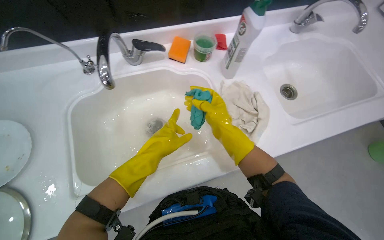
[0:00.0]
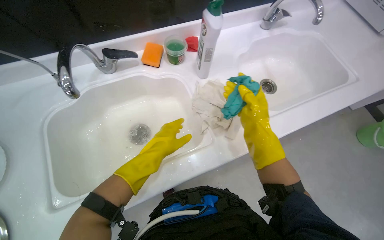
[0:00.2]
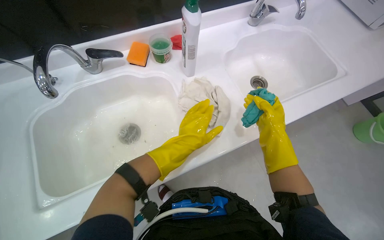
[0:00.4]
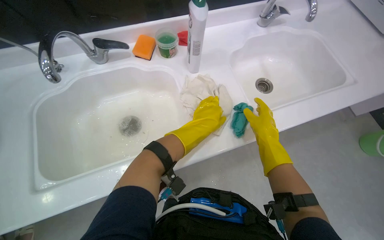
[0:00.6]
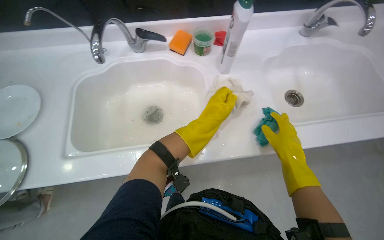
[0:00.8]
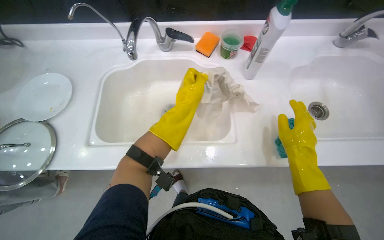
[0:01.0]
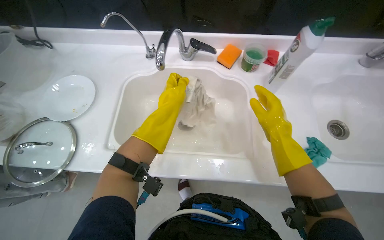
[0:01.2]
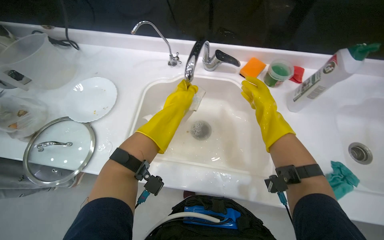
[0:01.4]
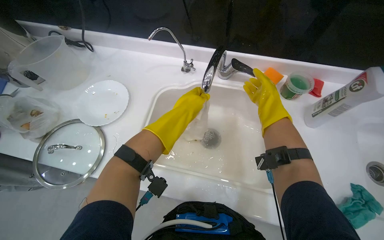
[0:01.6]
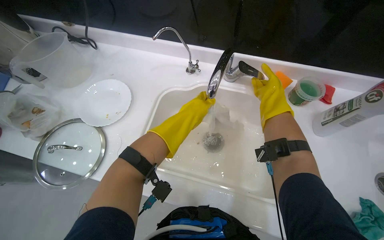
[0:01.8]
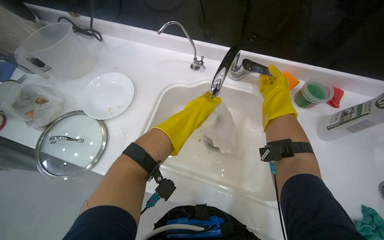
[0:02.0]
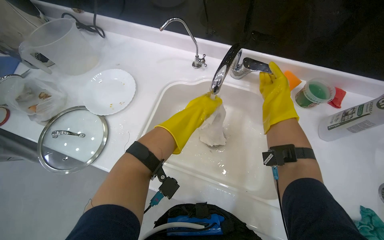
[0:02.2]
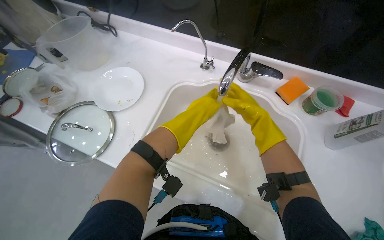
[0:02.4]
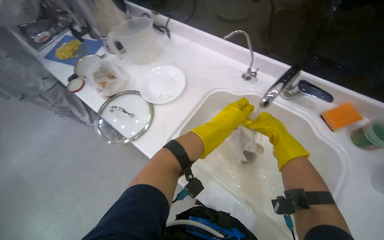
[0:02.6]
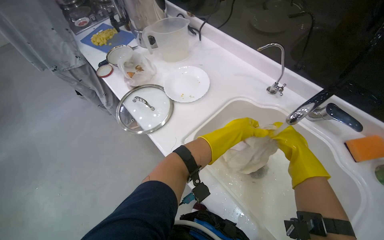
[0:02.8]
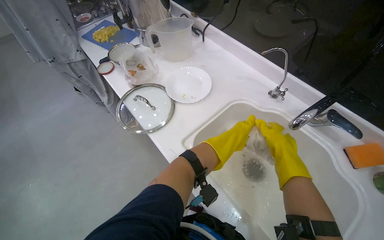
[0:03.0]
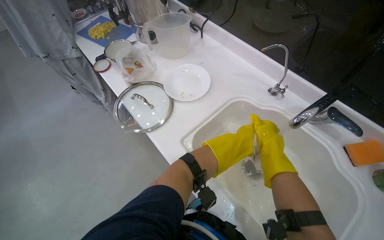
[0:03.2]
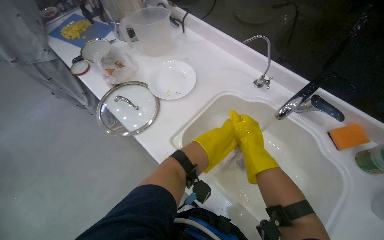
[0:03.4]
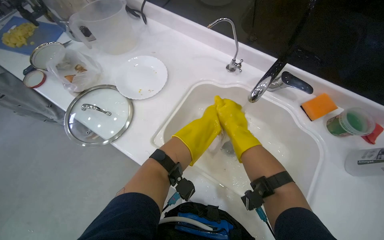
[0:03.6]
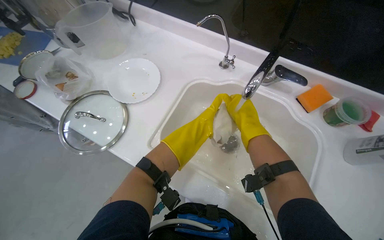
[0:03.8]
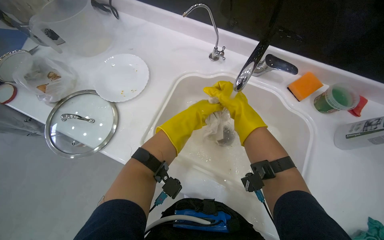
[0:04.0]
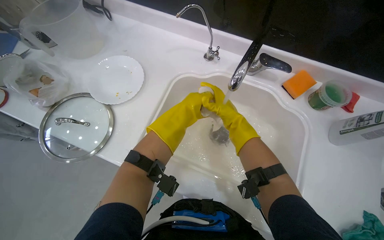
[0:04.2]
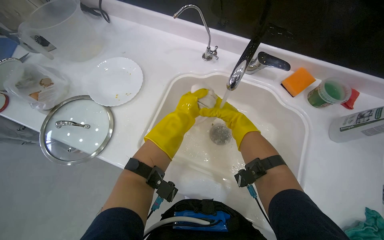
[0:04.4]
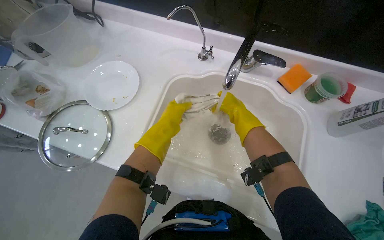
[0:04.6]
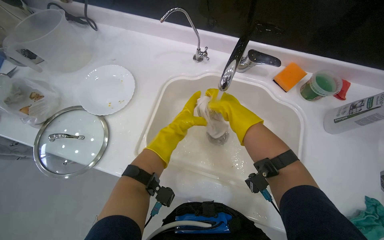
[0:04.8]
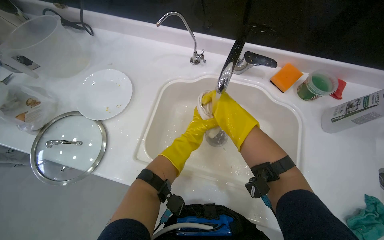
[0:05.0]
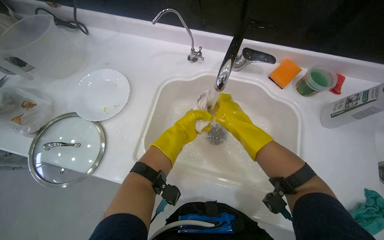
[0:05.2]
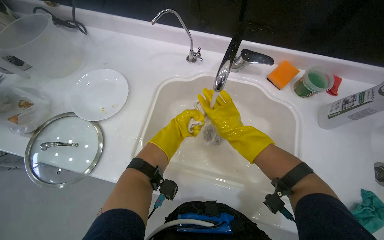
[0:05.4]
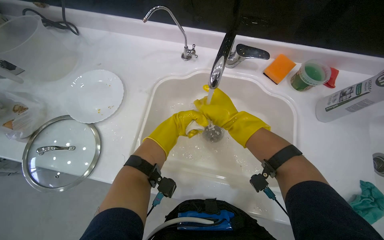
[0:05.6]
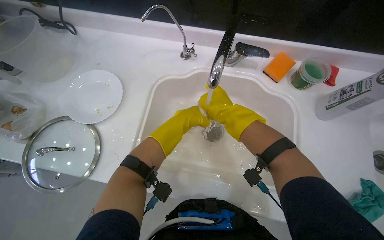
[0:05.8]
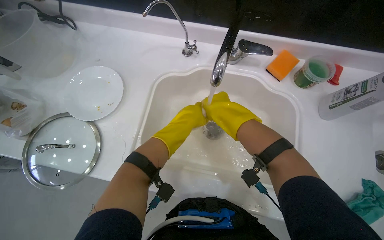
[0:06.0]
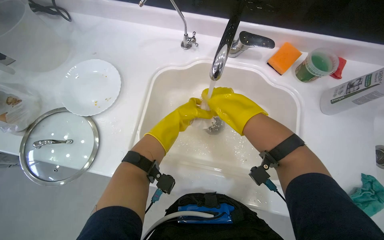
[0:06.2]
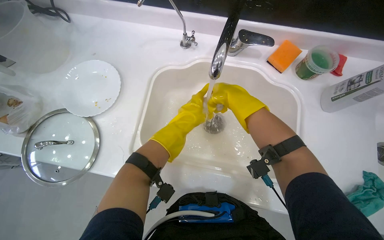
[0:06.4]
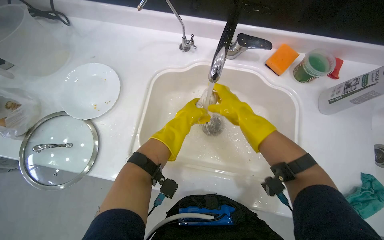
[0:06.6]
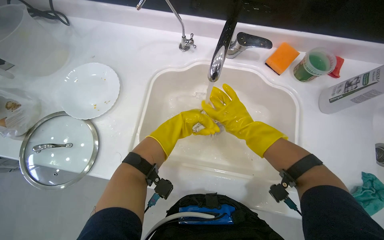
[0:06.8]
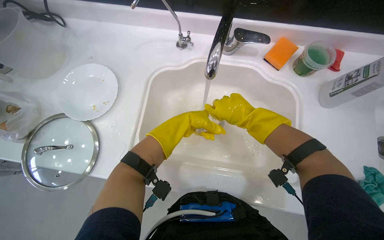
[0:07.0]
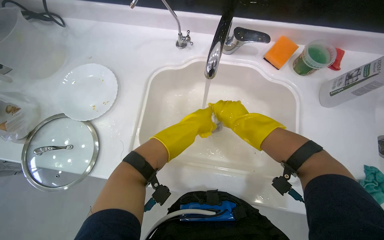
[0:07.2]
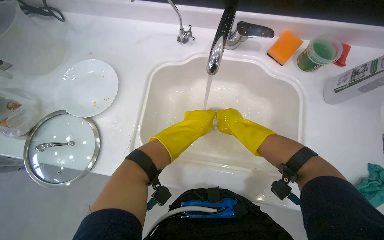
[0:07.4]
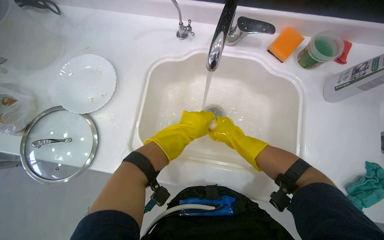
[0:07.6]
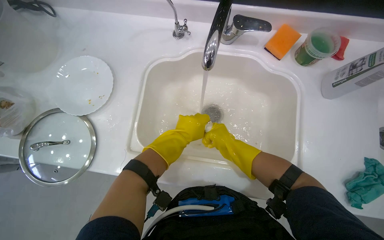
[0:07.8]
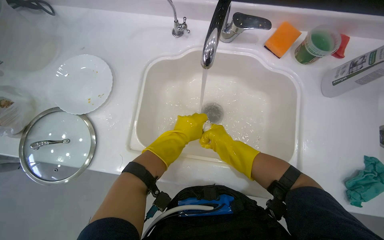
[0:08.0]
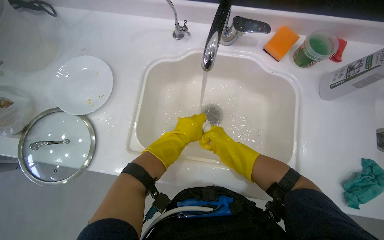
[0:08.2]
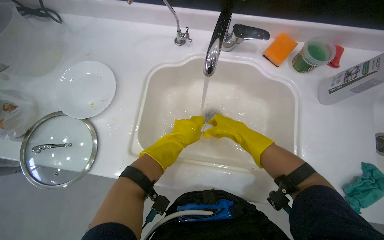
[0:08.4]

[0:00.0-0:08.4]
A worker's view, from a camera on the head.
Job: preparing cleaning supplies.
The whole recording: Rinsing cleaning cloths. The worker rinses cleaning cloths under running water in the sink.
0:00.0 to 0:01.4: The wearer's head swings approximately 30 degrees to the left.
0:01.4 to 0:02.8: The wearer looks approximately 40 degrees further to the left.
0:02.8 to 0:04.2: The wearer's head swings some 25 degrees to the right.
0:04.2 to 0:05.6: The left hand heads farther from the camera, covering approximately 10 cm.

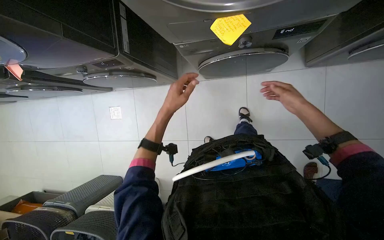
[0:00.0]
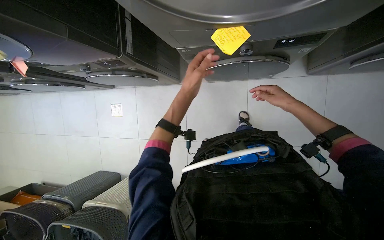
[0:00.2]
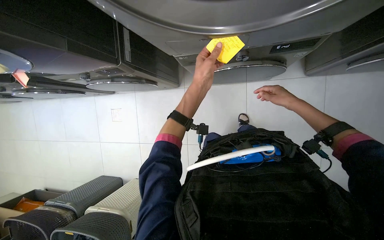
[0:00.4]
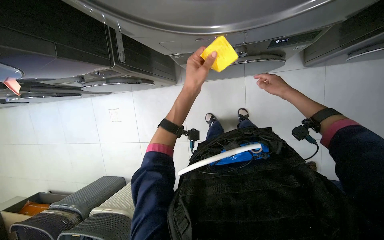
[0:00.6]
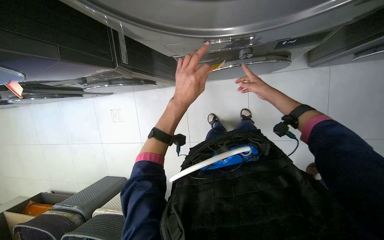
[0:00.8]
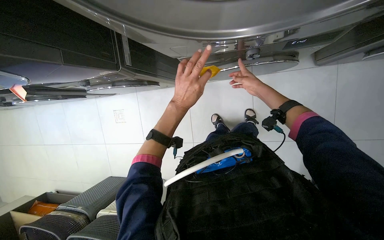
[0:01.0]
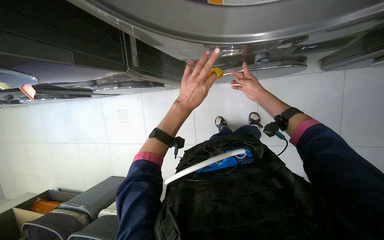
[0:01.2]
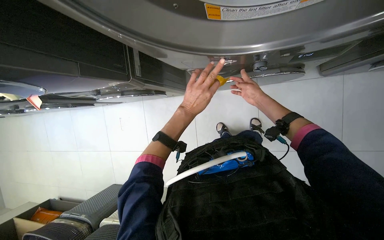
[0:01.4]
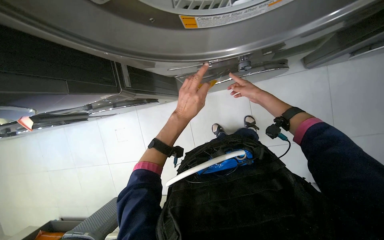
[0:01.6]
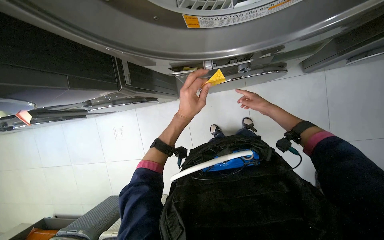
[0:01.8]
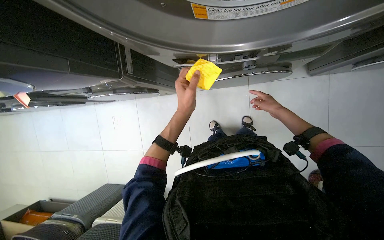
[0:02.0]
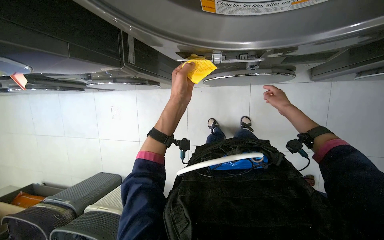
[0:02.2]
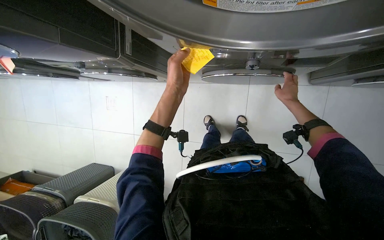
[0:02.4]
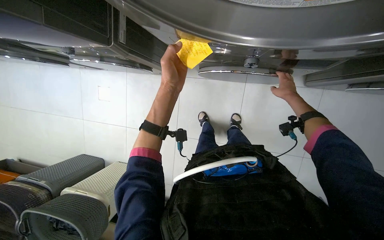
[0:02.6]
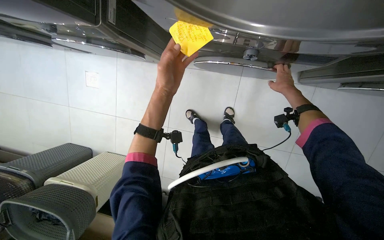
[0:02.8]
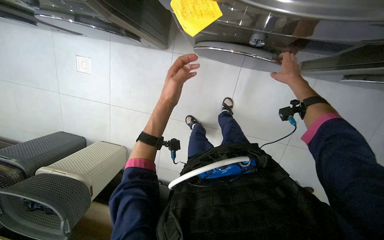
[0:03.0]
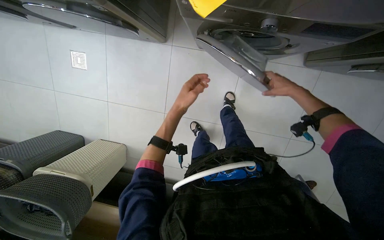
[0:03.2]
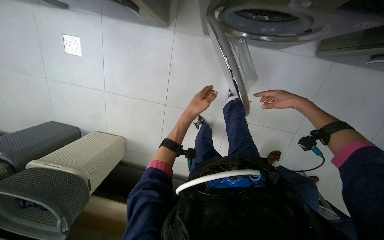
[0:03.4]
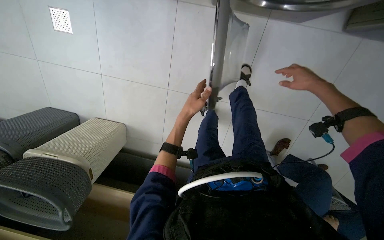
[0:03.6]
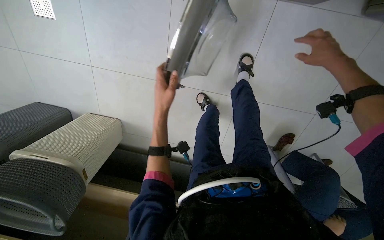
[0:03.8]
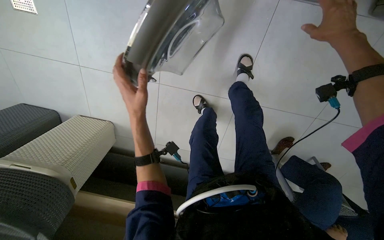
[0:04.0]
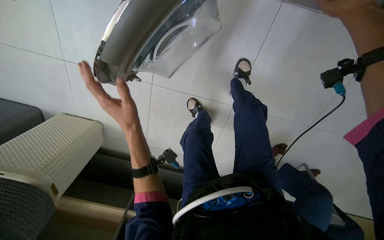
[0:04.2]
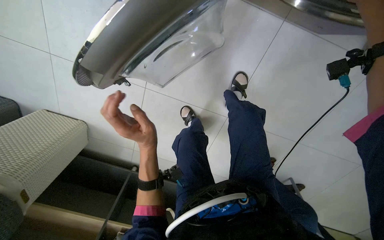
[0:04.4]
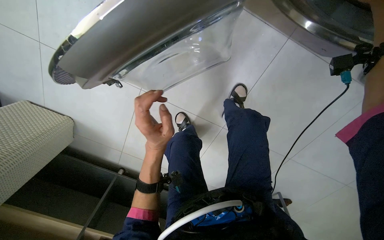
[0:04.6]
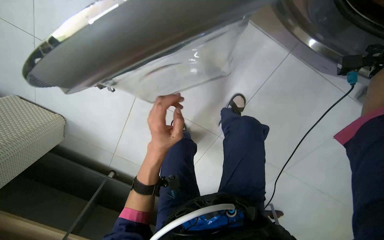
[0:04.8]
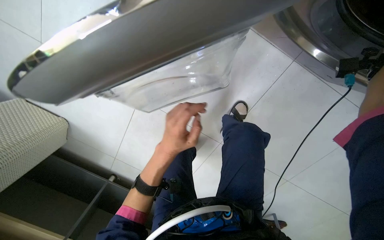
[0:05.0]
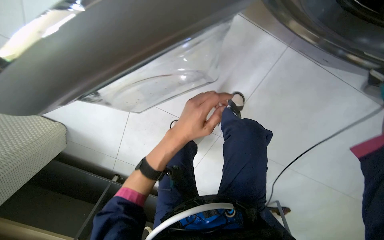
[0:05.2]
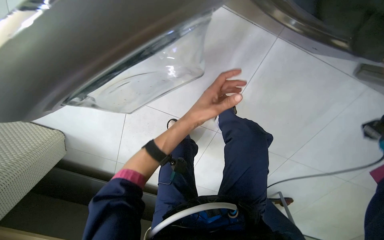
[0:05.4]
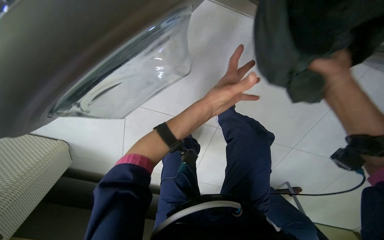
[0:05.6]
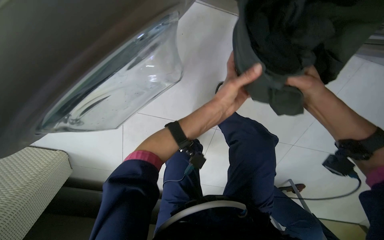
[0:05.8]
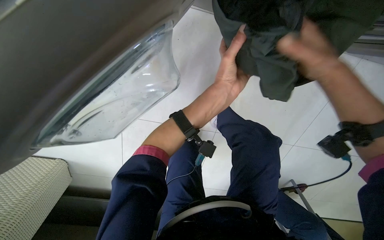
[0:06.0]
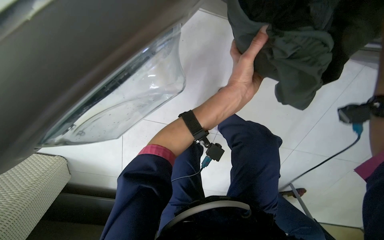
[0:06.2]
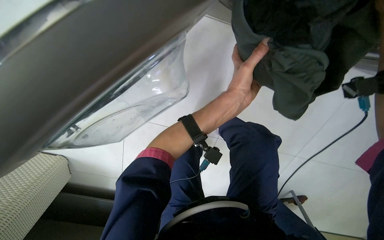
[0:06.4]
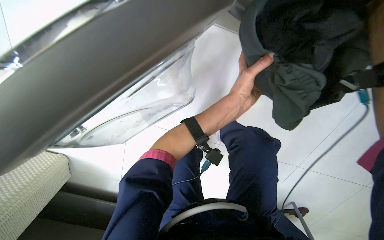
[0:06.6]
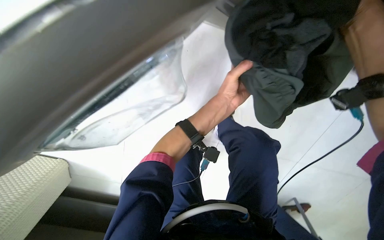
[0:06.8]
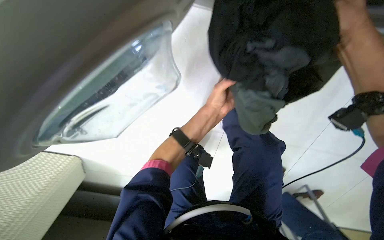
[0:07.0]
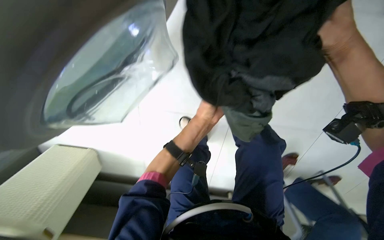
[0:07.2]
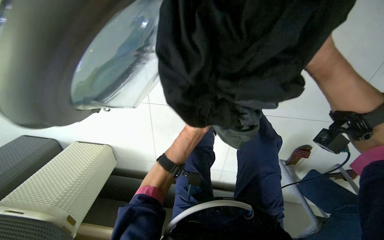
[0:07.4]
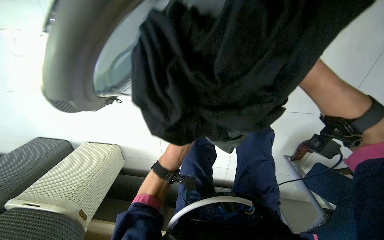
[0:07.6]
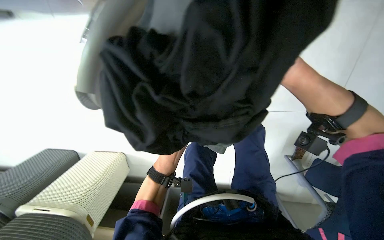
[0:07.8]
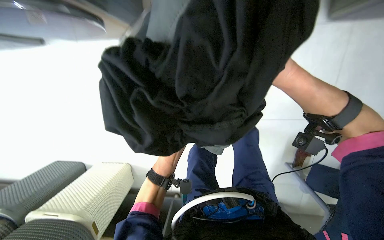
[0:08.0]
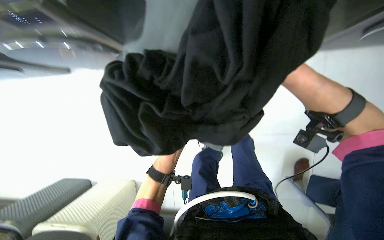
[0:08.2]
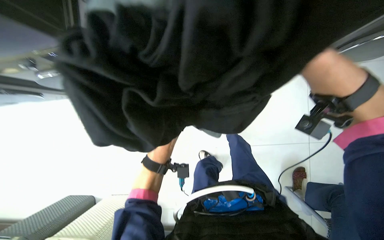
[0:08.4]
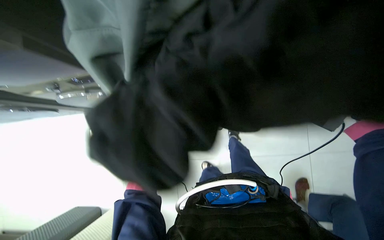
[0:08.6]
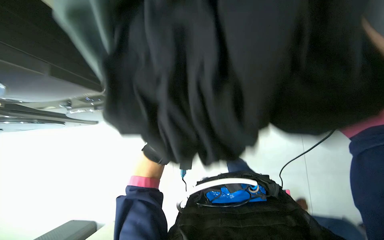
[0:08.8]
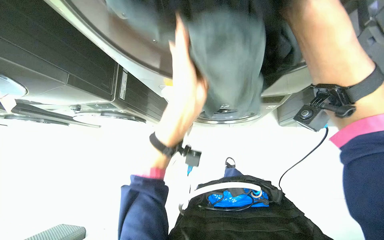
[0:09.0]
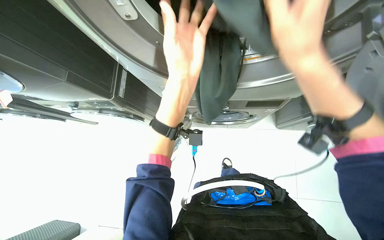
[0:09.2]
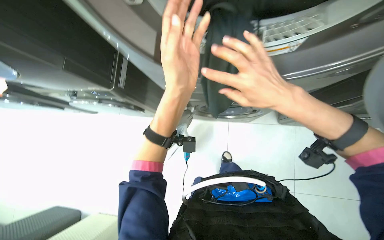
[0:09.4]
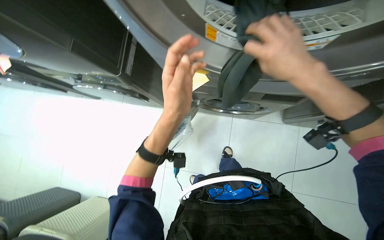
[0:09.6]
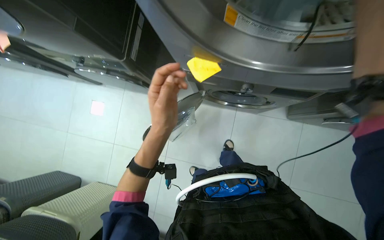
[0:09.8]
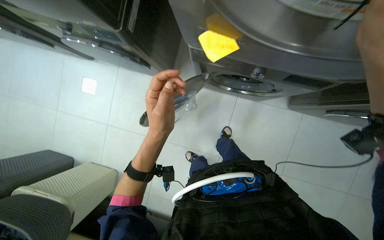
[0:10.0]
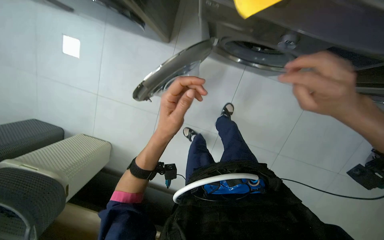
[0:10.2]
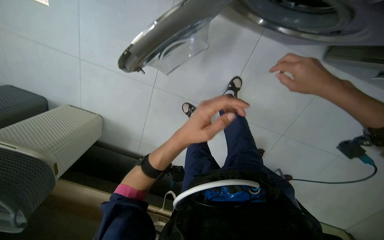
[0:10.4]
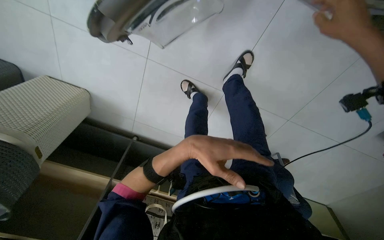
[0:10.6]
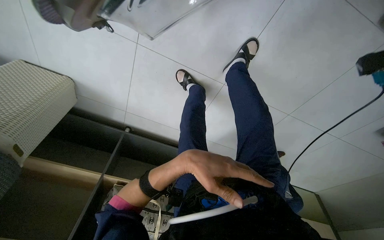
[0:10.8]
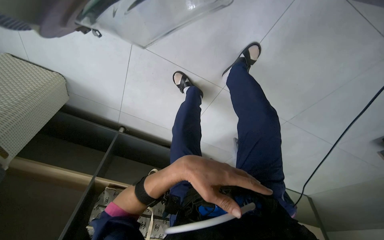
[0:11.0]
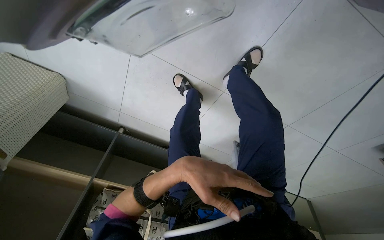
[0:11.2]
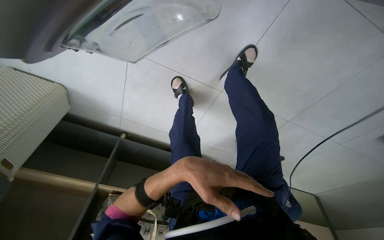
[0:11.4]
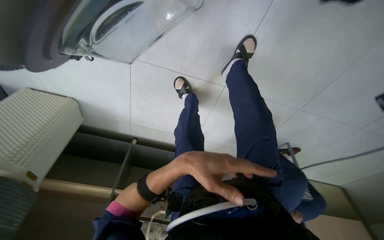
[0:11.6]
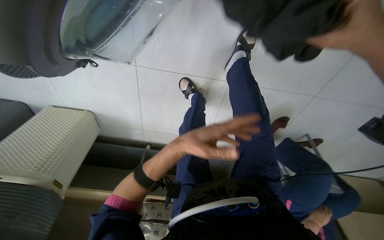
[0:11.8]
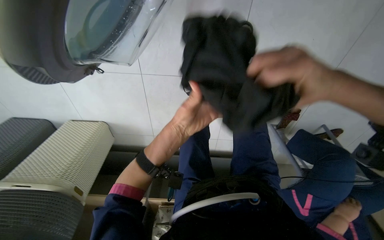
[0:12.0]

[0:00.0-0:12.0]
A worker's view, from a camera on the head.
Job: managing laundry.
The whole recording: Operating washing machines. The worker removes sticky notes, unloads, and loads garments into washing machines.
0:00.0 to 0:01.6: The right hand heads up the picture, farther from the camera and to the left, covering approximately 20 cm.
0:01.6 to 0:03.0: The view tips downward by roughly 15 degrees. The right hand heads to the right, covering approximately 15 cm.
0:03.0 to 0:04.4: The camera travels approximately 50 cm. The view tilts about 15 degrees downward.
0:04.4 to 0:06.0: The left hand shifts about 30 cm to the right and up the picture.
0:06.0 to 0:07.6: The left hand heads to the left, farther from the camera and down the picture, covering about 30 cm.
0:07.6 to 0:09.0: The left hand is displaced nearer to the camera and up the picture by some 40 cm.
0:09.0 to 0:10.4: The wearer looks about 40 degrees further downward.
